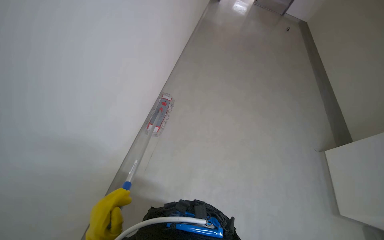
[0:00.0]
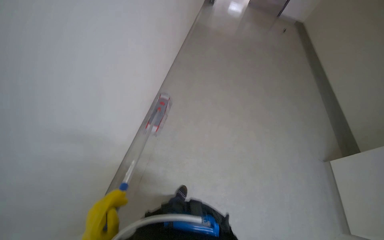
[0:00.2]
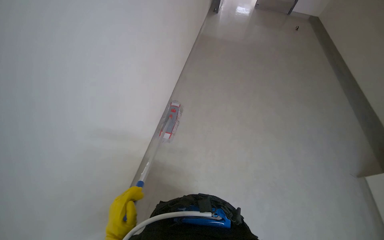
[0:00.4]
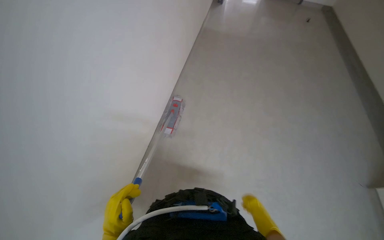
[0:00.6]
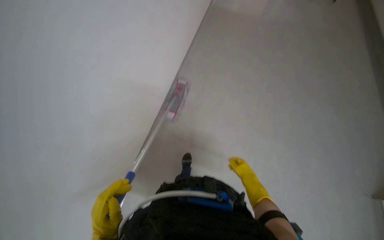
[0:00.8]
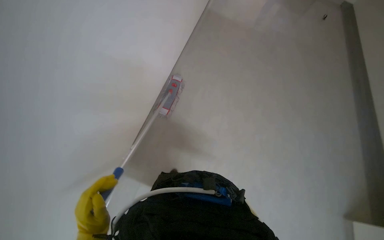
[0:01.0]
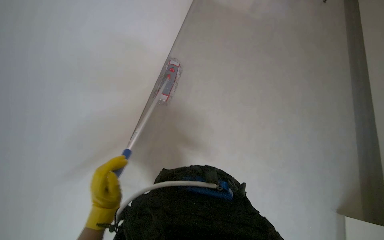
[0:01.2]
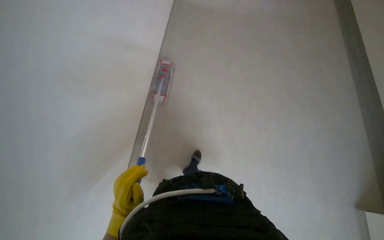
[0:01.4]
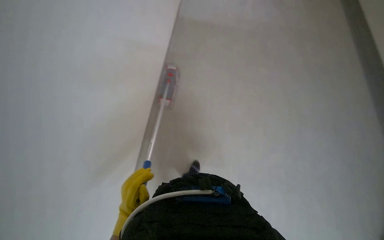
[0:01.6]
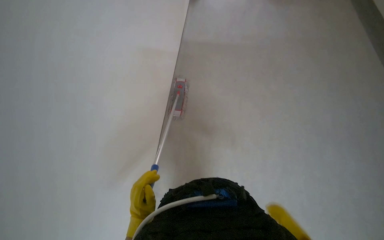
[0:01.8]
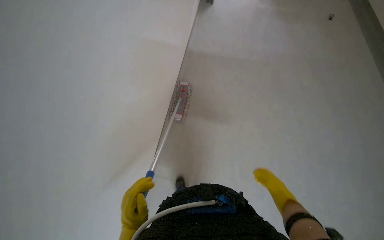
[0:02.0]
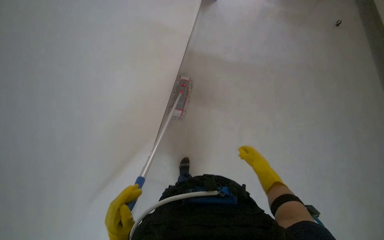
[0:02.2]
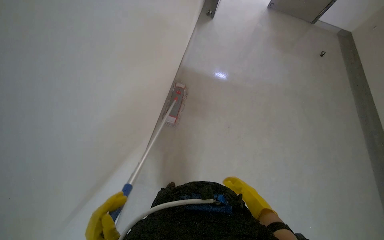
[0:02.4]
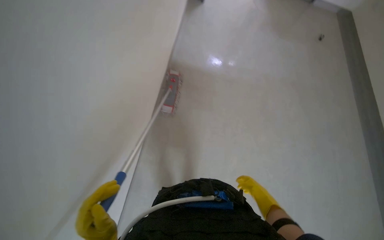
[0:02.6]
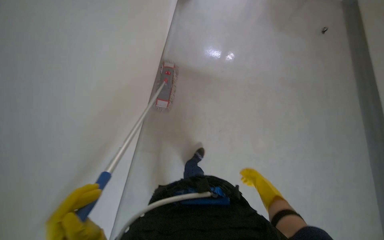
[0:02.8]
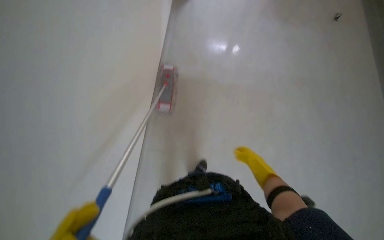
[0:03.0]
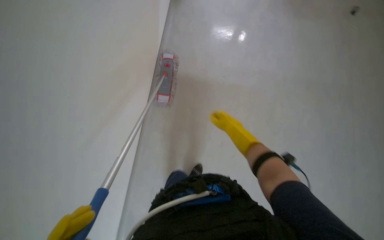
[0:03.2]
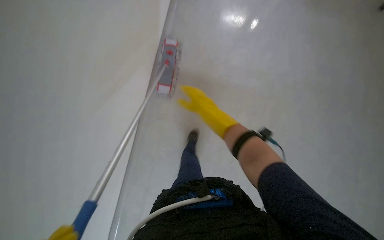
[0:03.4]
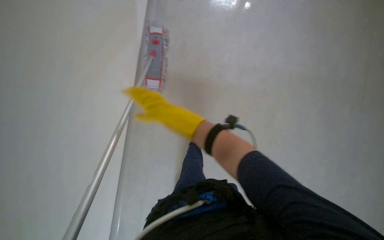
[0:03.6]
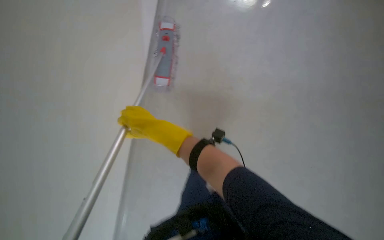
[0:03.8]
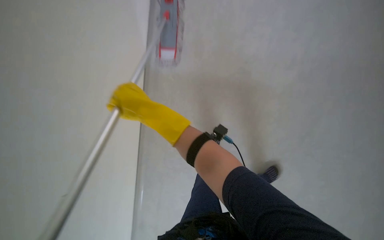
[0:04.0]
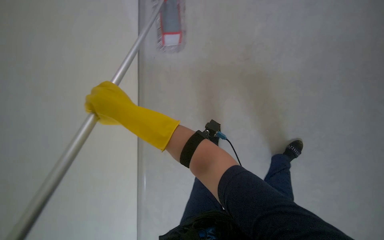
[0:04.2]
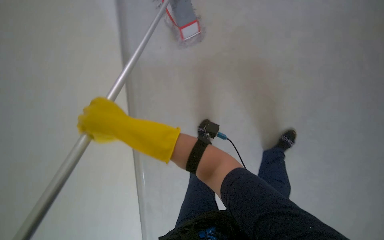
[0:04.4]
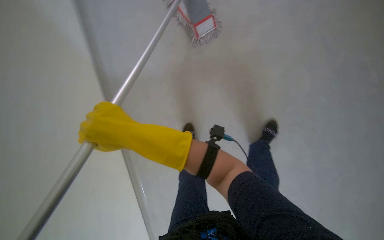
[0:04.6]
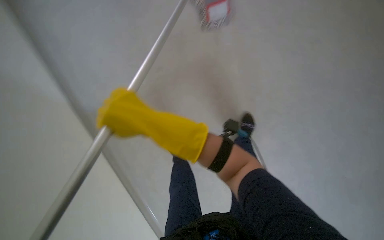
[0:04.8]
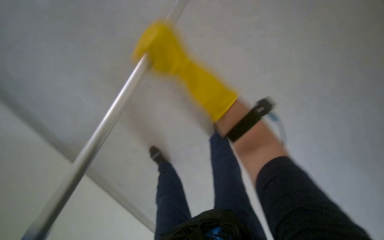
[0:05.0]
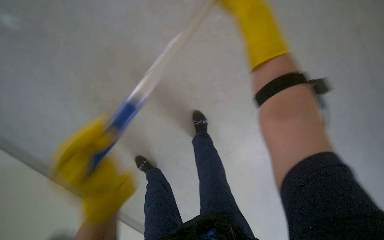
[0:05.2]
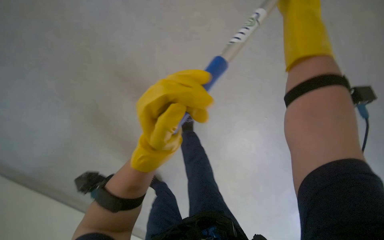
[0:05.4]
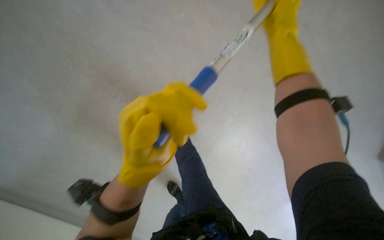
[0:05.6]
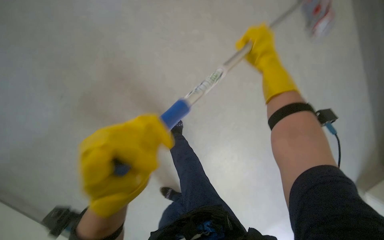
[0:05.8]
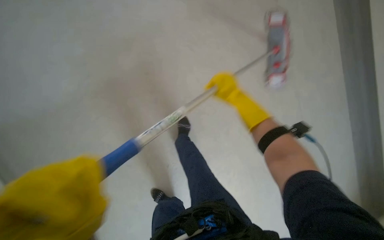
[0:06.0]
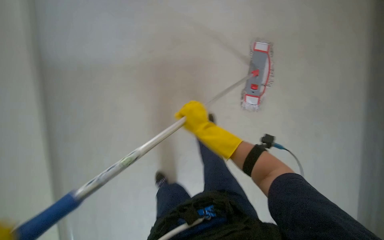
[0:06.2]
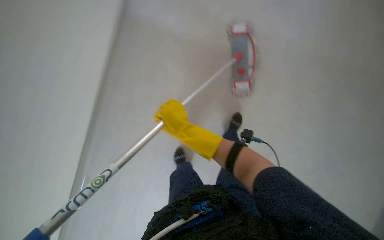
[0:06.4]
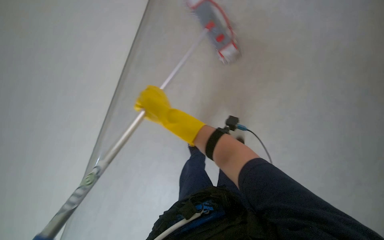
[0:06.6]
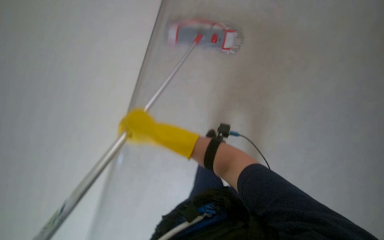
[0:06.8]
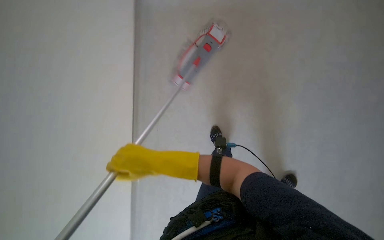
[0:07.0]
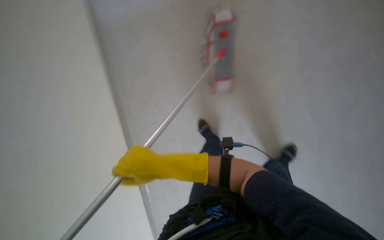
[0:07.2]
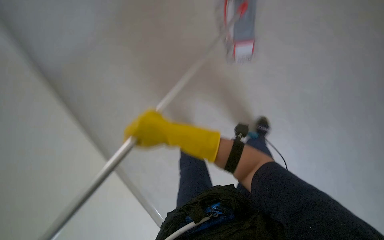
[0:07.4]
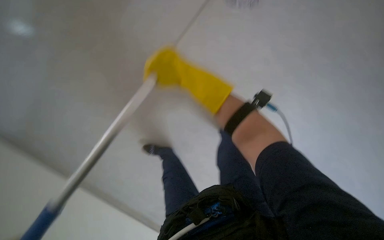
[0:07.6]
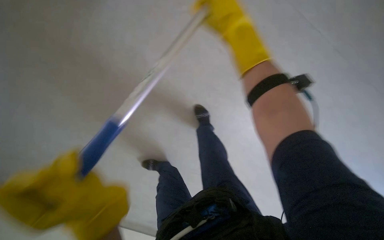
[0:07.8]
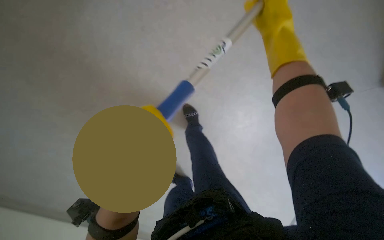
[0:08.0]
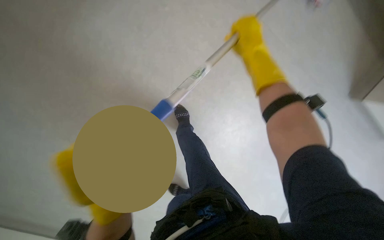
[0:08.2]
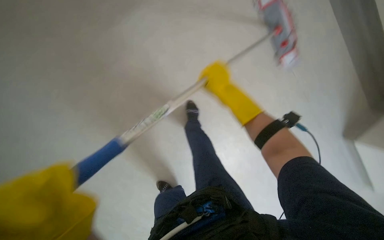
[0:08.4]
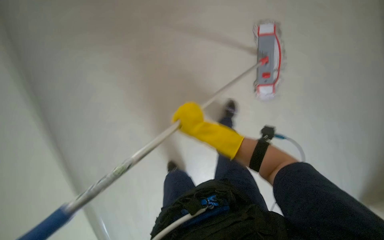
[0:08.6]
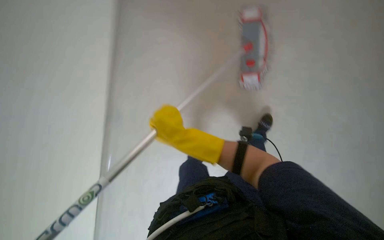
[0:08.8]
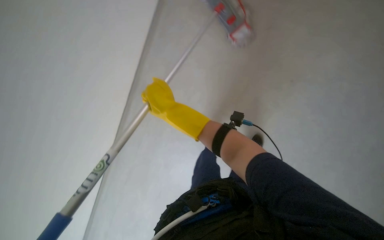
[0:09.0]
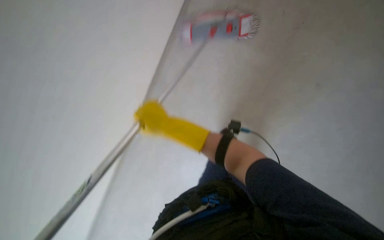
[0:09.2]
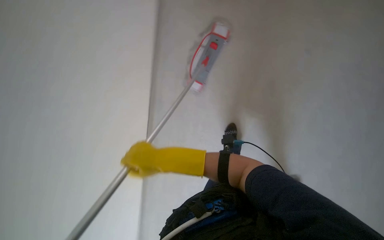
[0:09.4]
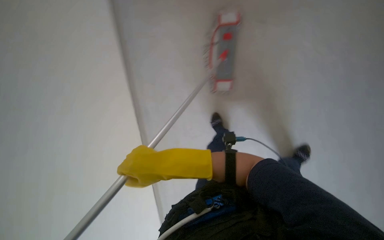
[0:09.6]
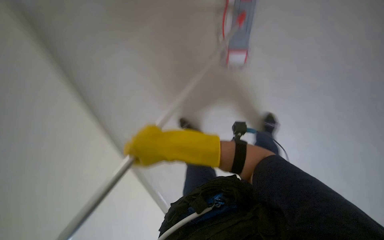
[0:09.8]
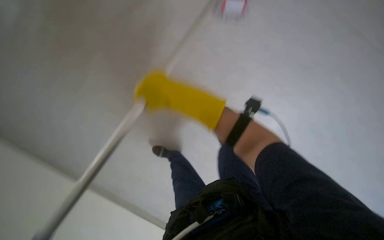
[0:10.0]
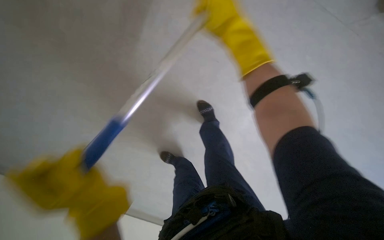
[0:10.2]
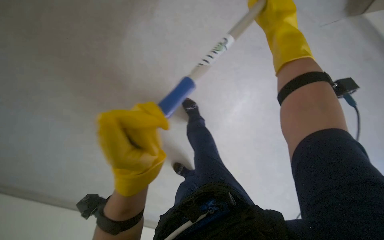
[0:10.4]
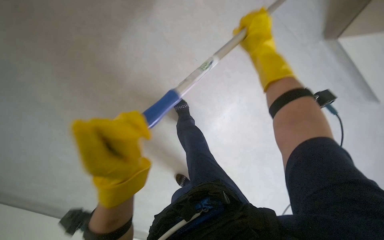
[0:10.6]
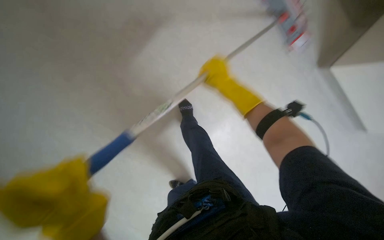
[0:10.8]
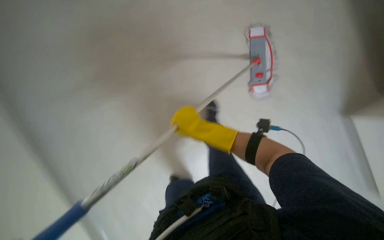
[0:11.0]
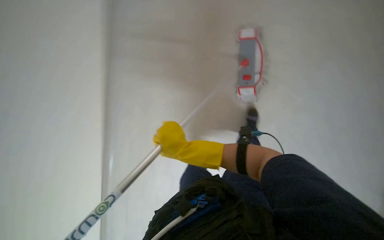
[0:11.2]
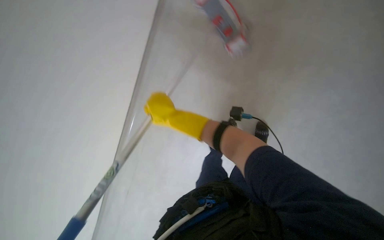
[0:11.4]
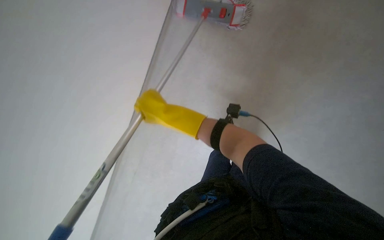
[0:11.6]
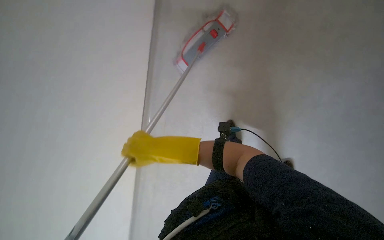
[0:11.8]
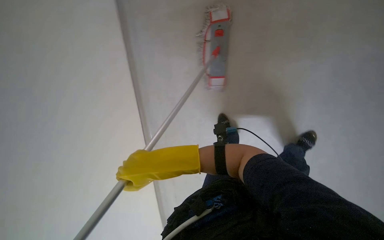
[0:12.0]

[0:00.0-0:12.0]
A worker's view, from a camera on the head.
Job: mopping floor.
The whole recording: Mopping floor. The worker mops the floor with a flat mop, periodically wringing it in the bucket.
0:03.0 to 0:04.4: The view tilts approximately 30 degrees downward. The right hand shifts about 40 cm to the left.
0:04.4 to 0:06.0: The view tips upward by about 20 degrees.
0:09.0 to 0:10.4: The camera sweeps to the left, by some 45 degrees. The camera pitches upward, by some 15 degrees. Everything in view rotates about 45 degrees counterclockwise.
0:10.4 to 0:12.0: The view tilts roughly 20 degrees downward. The right hand heads down the picture and to the left, covering roughly 30 cm.

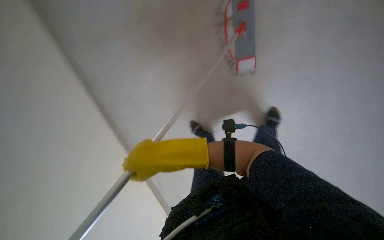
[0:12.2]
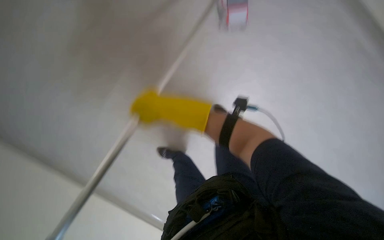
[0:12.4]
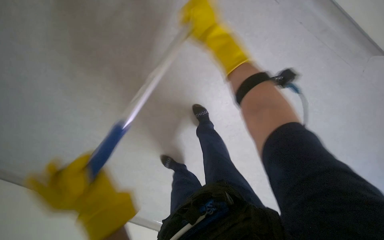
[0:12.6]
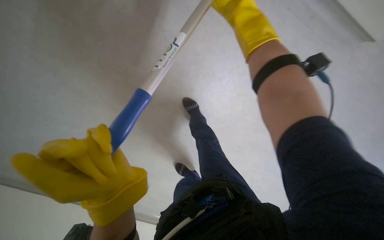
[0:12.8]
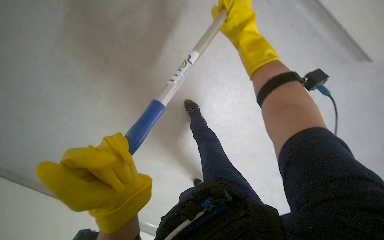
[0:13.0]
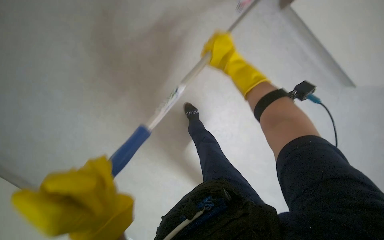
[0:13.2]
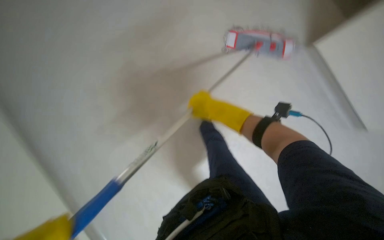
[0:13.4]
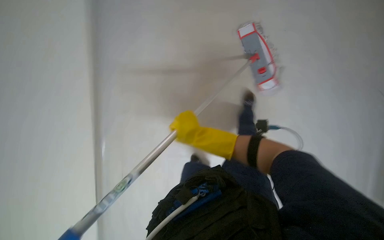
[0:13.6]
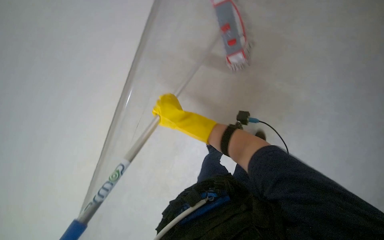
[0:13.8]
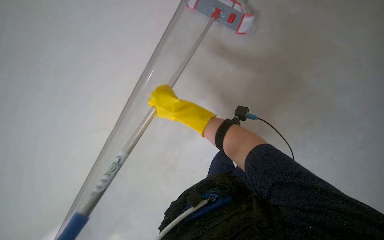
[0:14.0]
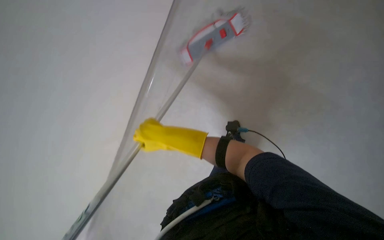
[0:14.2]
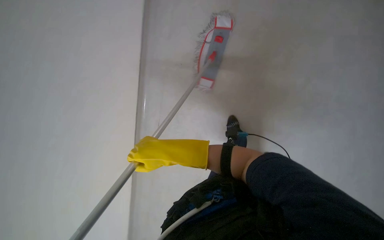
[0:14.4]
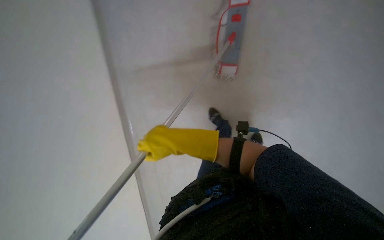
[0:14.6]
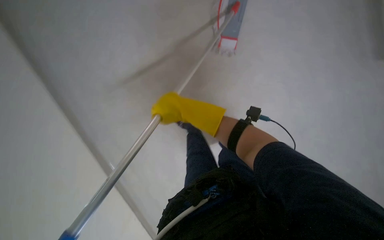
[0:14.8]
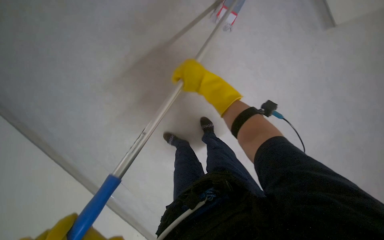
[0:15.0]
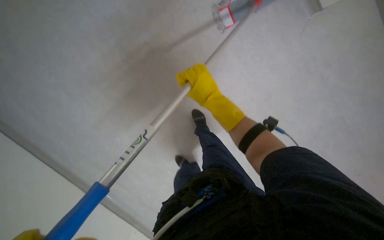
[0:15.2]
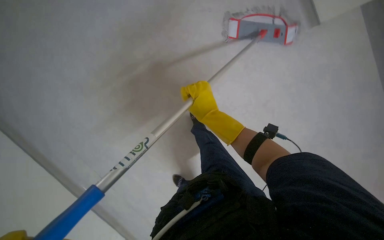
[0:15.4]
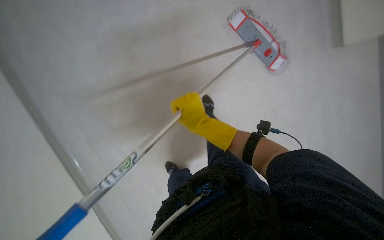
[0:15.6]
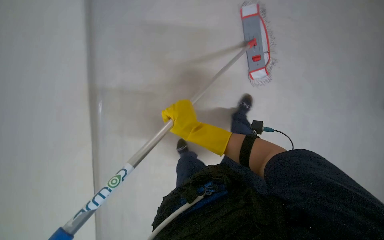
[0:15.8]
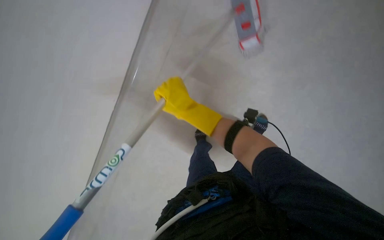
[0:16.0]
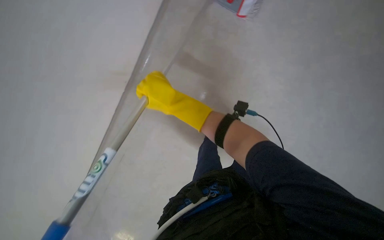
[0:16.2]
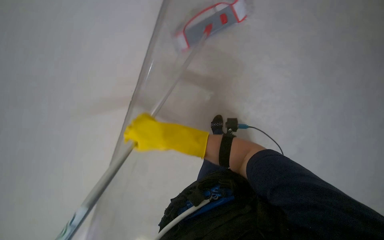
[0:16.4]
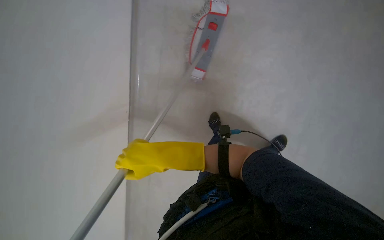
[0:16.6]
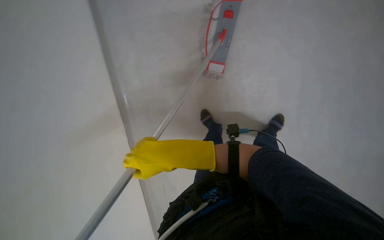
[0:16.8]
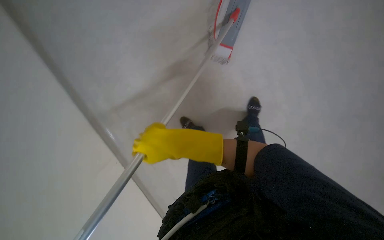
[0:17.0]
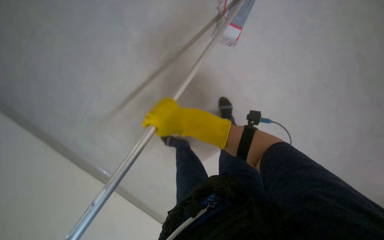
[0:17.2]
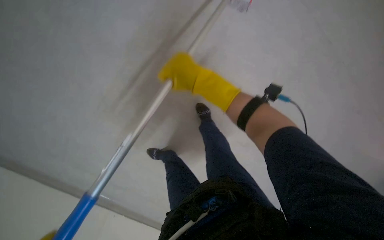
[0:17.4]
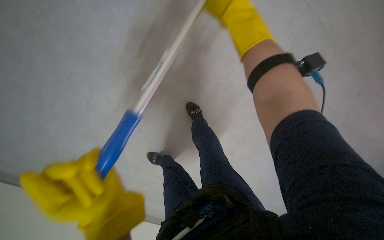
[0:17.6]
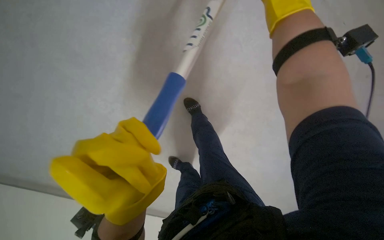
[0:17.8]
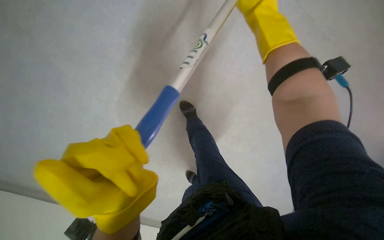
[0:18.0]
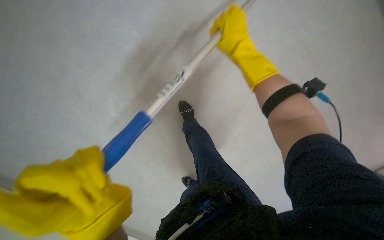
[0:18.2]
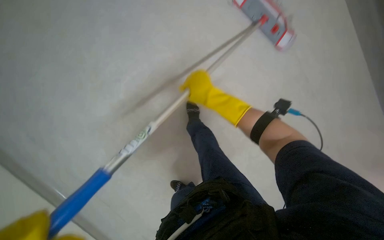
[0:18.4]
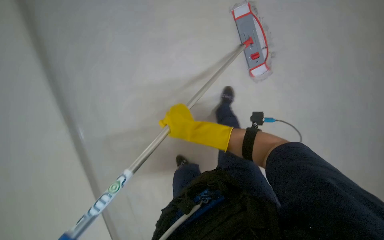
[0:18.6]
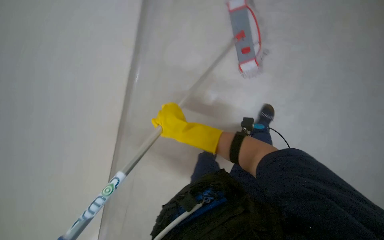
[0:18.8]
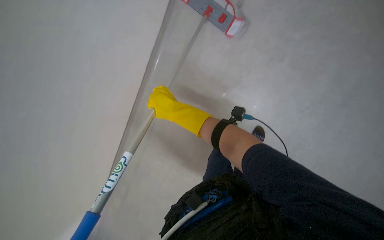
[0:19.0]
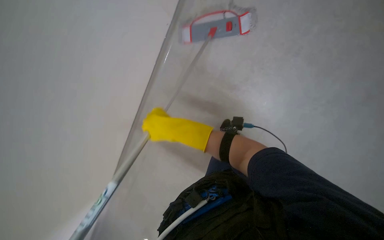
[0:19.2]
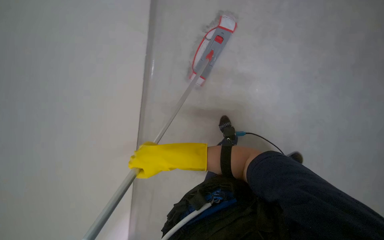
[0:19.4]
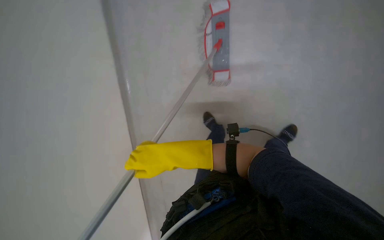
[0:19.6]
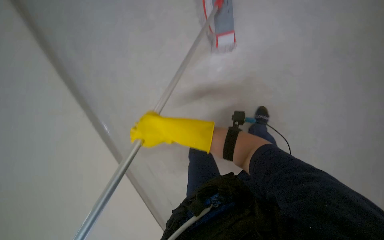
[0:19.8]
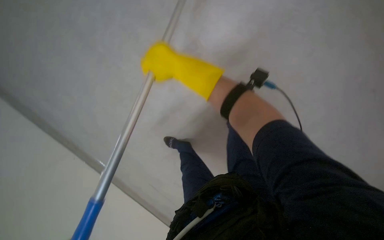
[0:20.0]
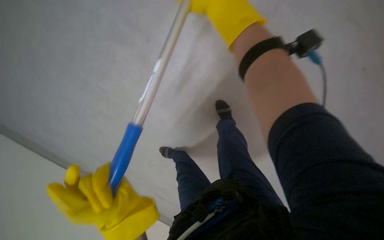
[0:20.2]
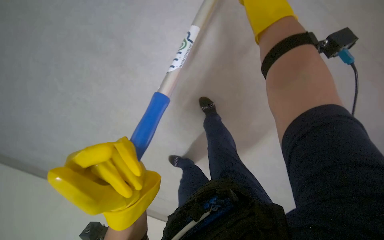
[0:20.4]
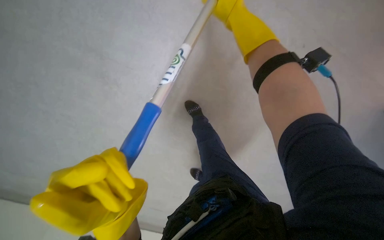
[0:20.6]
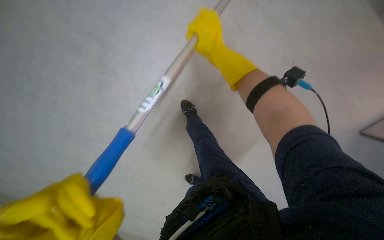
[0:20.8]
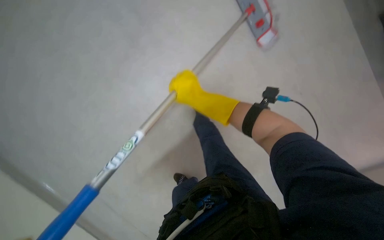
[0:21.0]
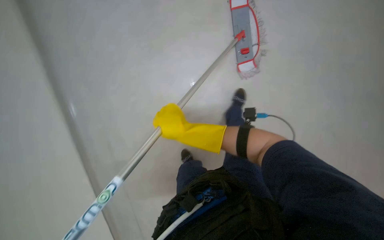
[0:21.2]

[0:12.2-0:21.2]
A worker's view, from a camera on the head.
Job: mopping floor.
The whole recording: Mopping floor. The worker mops the floor with a flat mop, periodically wringing it in the bucket.
0:13.8 to 0:15.2: The view tilts roughly 10 degrees downward. The right hand moves to the right, approximately 10 cm, and travels up the picture and back again, about 5 cm each way.
0:15.2 to 0:16.6: The wearer looks roughly 15 degrees further downward. The right hand heads down the picture and to the left, covering approximately 20 cm.
0:16.6 to 0:18.2: The view tips downward by some 15 degrees. The right hand is displaced up the picture and to the right by about 50 cm.
0:18.2 to 0:19.8: The camera sweeps to the left, by some 35 degrees.
0:19.8 to 0:21.2: The right hand moves nearer and farther over about 30 cm, changing direction 2 times.
